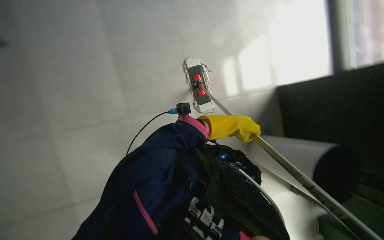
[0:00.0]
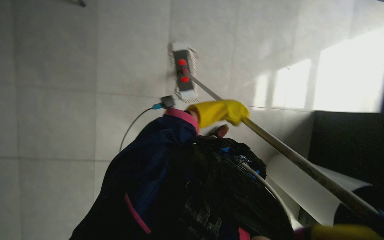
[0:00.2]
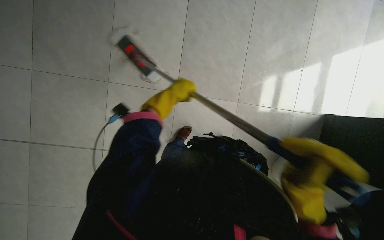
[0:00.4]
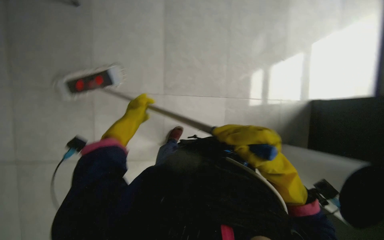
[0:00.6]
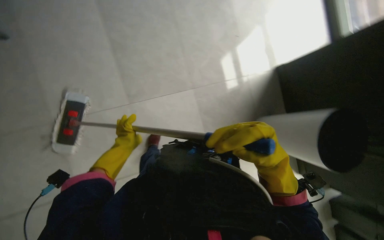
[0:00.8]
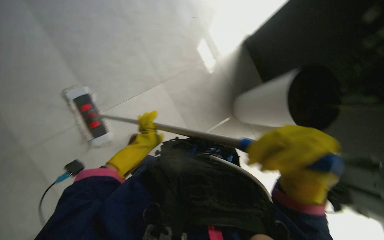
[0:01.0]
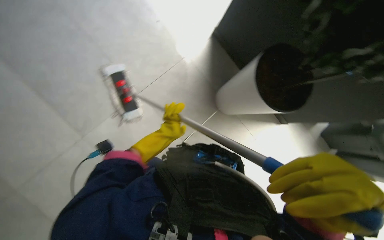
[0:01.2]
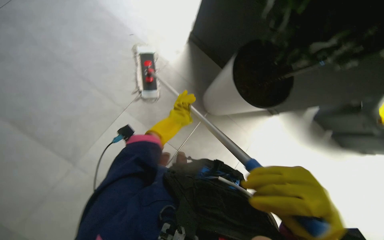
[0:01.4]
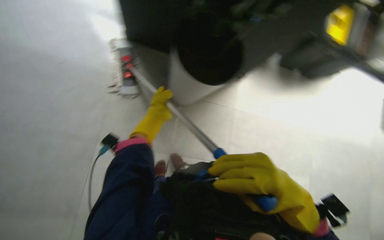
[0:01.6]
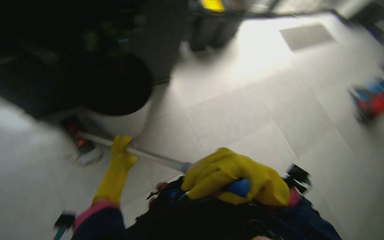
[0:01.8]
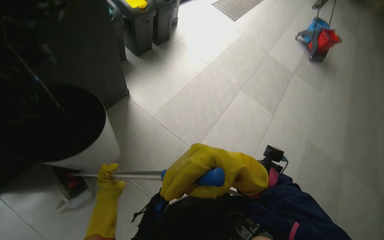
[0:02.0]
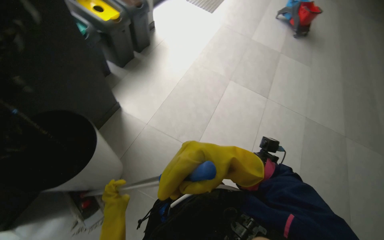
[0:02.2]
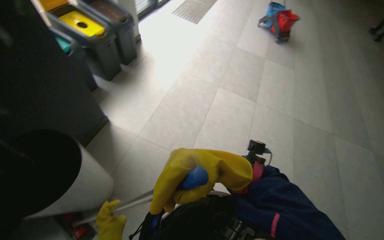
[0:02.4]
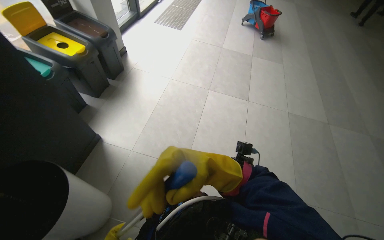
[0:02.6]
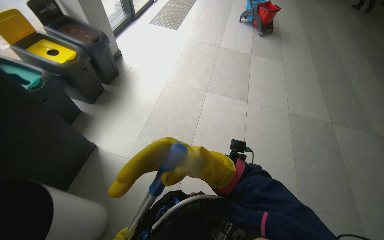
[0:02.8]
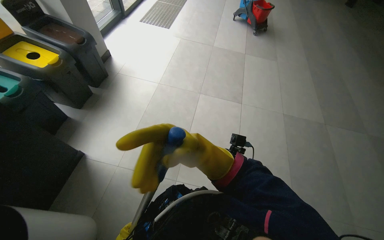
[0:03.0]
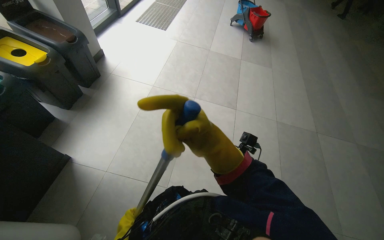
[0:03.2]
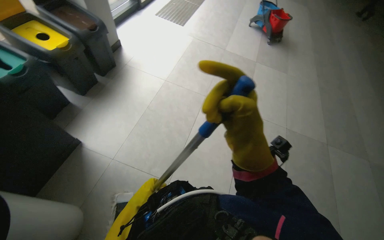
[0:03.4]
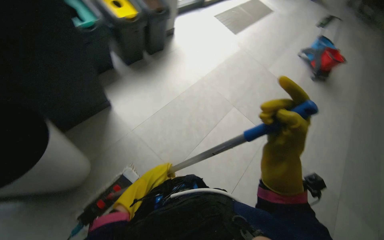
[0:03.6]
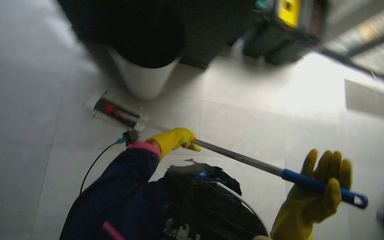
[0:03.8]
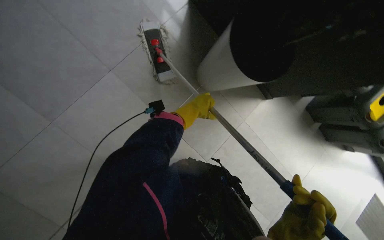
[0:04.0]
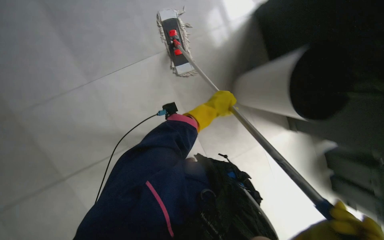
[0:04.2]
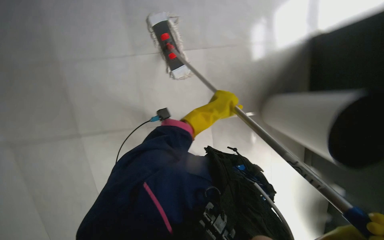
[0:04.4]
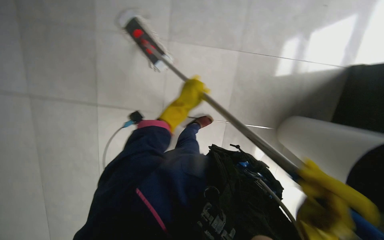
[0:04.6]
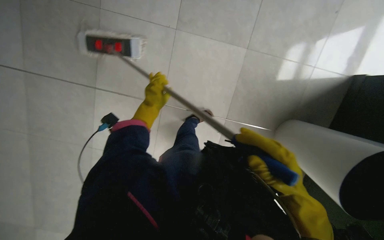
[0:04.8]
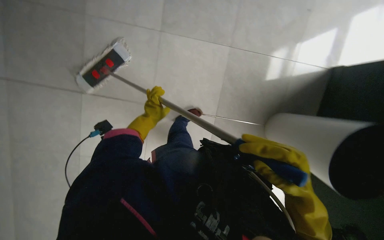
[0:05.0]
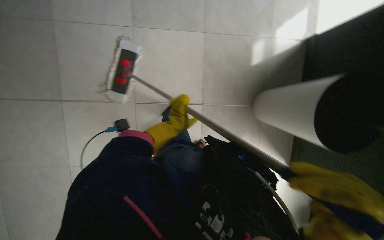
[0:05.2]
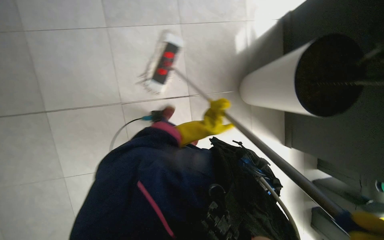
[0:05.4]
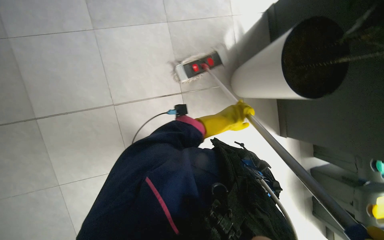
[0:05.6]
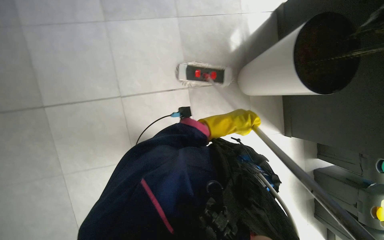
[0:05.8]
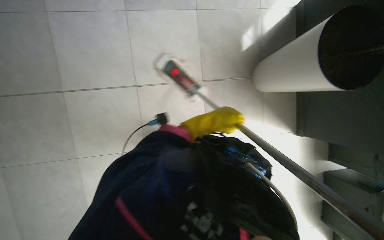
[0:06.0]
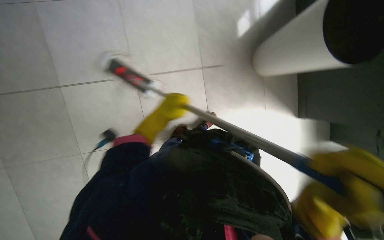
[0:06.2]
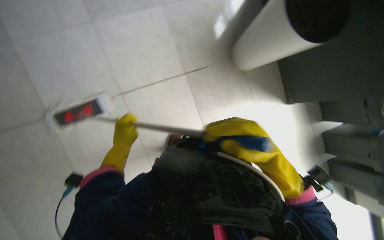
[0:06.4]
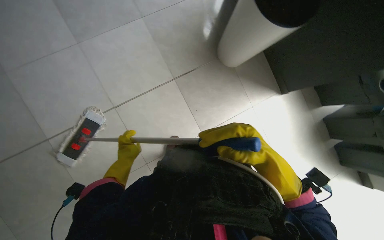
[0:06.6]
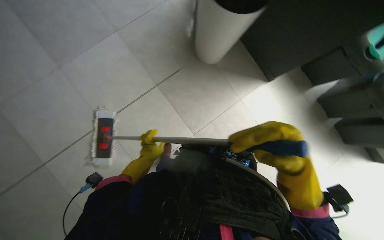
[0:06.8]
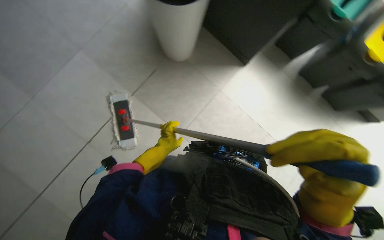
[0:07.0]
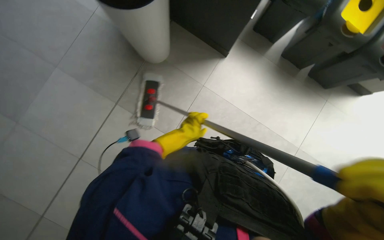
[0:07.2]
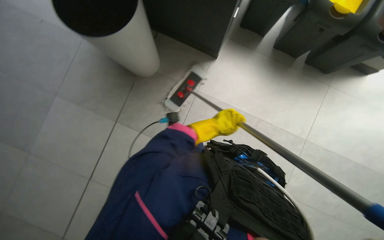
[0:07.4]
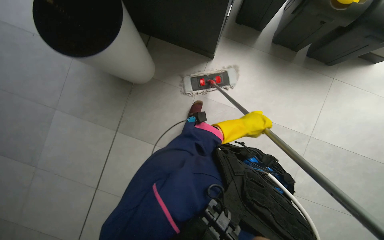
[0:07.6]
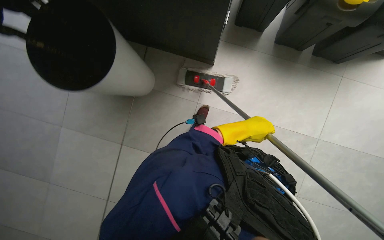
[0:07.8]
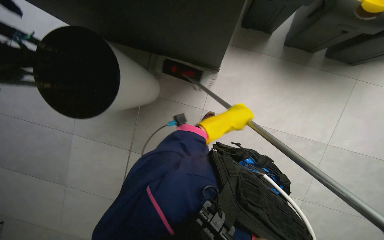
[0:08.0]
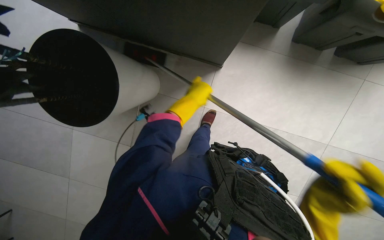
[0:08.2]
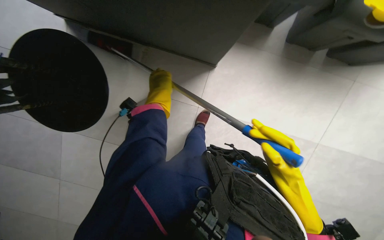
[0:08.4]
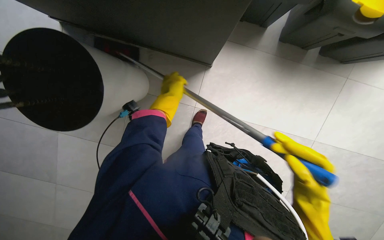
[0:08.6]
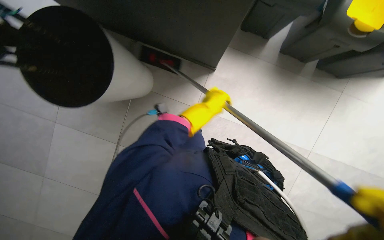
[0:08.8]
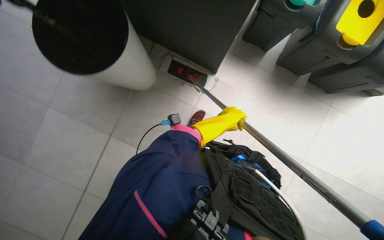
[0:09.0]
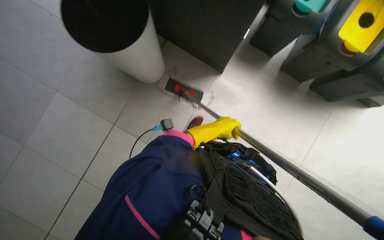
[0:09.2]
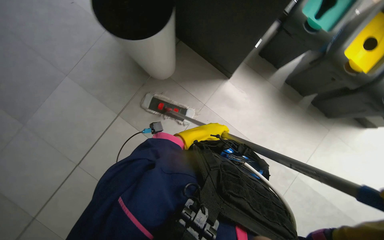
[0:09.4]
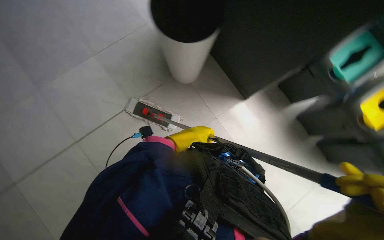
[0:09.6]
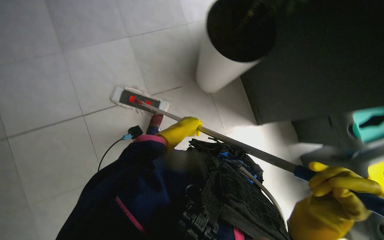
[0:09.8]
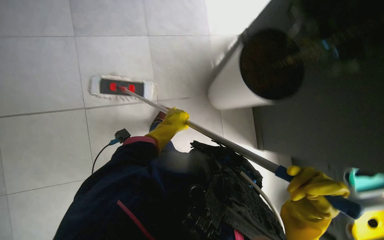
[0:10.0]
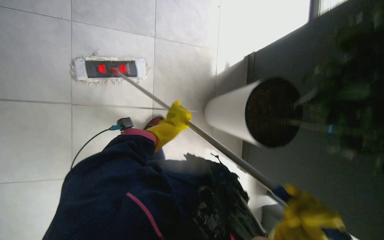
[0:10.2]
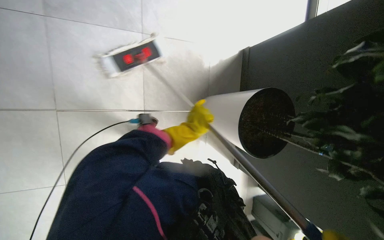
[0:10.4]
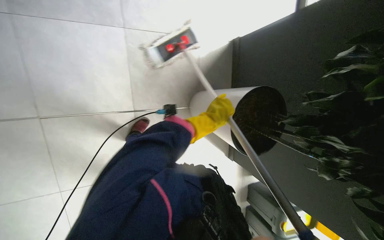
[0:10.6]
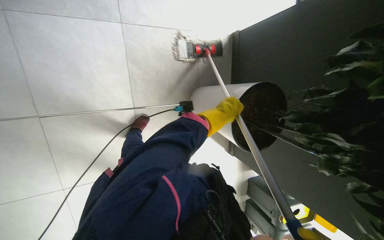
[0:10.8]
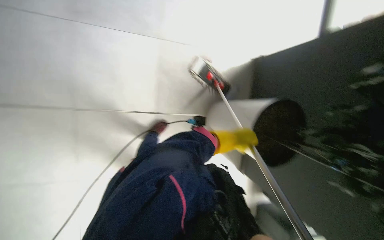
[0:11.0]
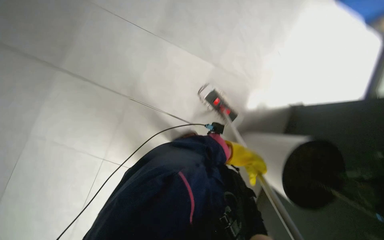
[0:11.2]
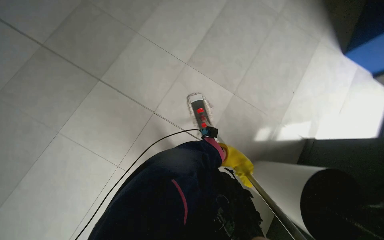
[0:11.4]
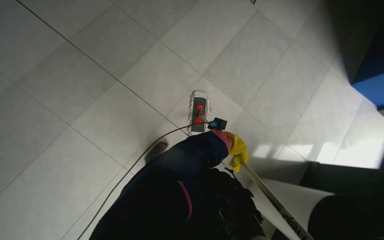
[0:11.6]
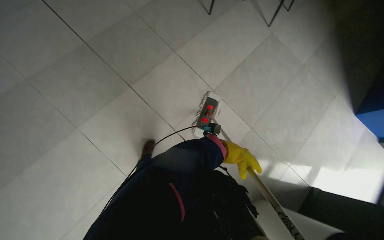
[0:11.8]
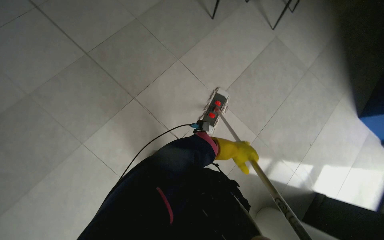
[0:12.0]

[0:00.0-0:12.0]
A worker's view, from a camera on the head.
Job: mopping floor.
The whole recording: Mopping the floor. The worker mops the floor, moving the mop around obstacles and periodically dipping it in the bucket.
3.0 to 4.4 s: The wearer's head swings roughly 105 degrees to the left.
7.6 to 9.0 s: The left hand travels to the left and back again, some 20 cm each way.

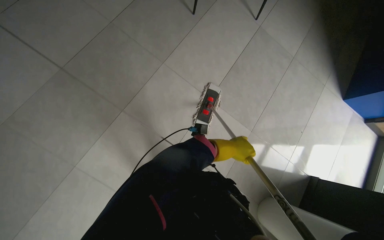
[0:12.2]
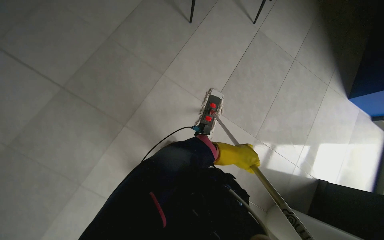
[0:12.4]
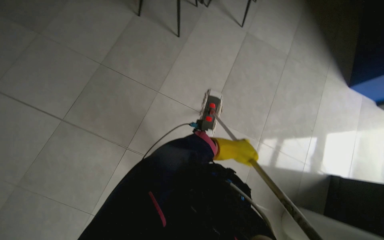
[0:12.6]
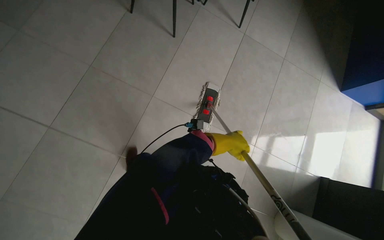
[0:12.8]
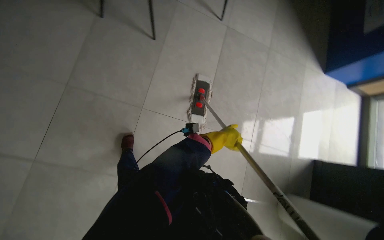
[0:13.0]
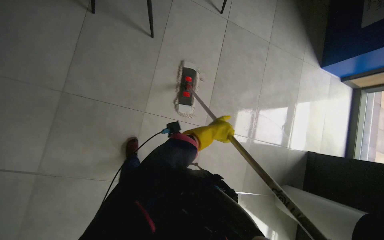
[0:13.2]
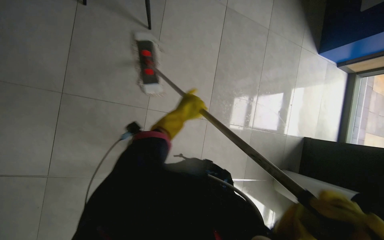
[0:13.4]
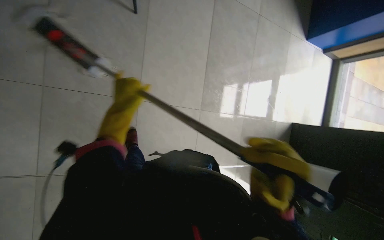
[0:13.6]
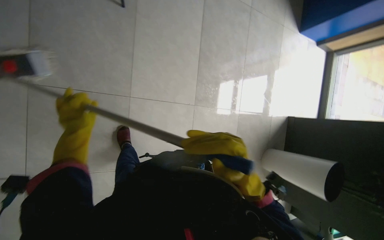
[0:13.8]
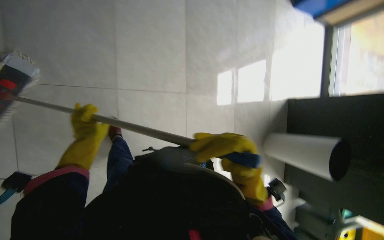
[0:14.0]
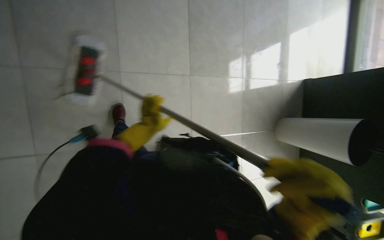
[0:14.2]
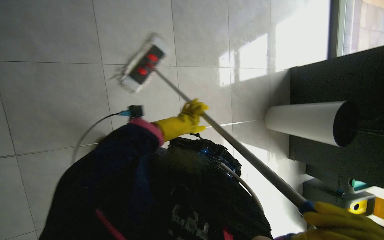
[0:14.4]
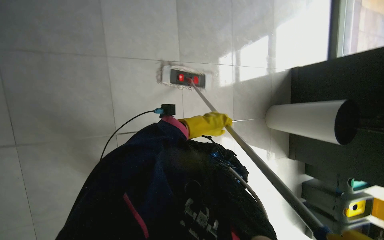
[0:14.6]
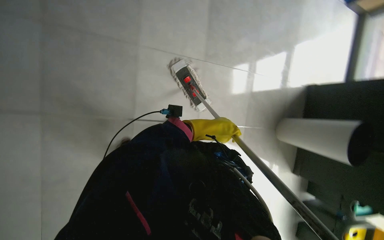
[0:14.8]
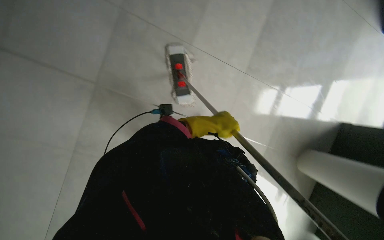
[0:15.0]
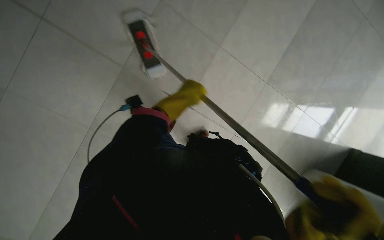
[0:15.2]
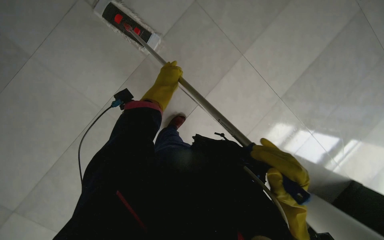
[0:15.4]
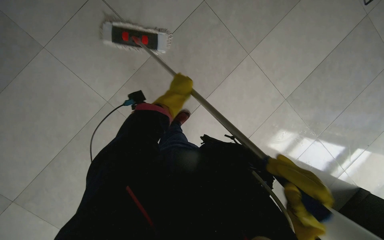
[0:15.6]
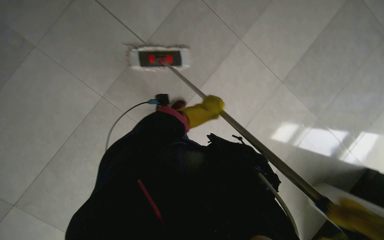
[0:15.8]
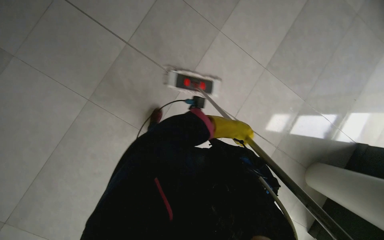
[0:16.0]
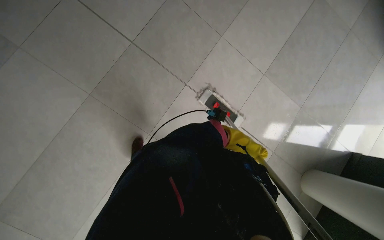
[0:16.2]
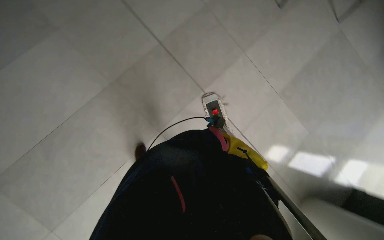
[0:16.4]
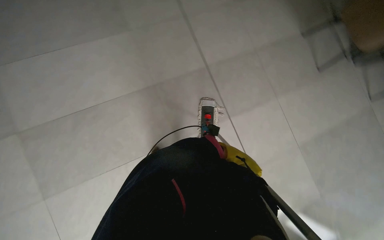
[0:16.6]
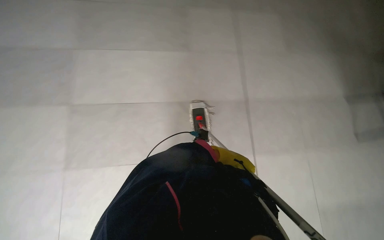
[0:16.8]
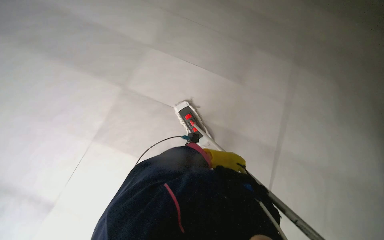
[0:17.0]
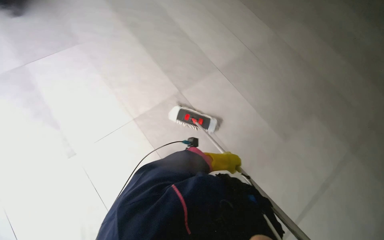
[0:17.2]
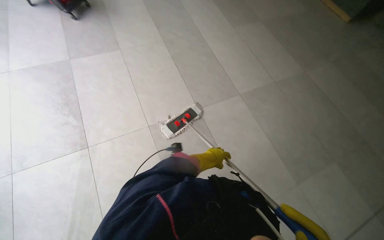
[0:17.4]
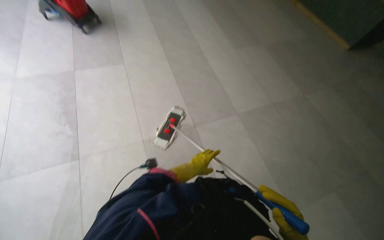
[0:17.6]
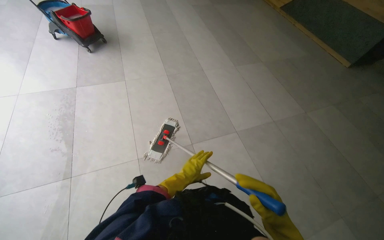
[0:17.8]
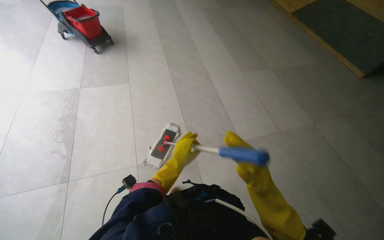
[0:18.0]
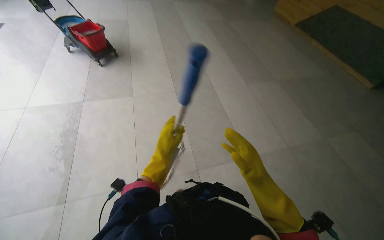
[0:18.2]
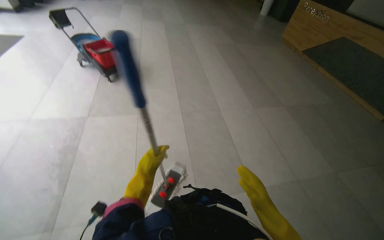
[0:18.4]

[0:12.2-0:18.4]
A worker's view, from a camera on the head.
Job: mopping floor.
The whole recording: Mopping the floor. The worker mops the floor, moving the mop around obstacles and periodically dipping it in the bucket.
12.2 to 13.8 s: The camera is carried roughly 40 cm. The head turns to the right by approximately 25 degrees. The view tilts approximately 15 degrees downward.
13.8 to 15.4 s: The head rotates about 35 degrees to the left.
15.4 to 16.8 s: The camera is carried roughly 50 cm. The head turns to the left by some 40 degrees. The camera pitches upward, by approximately 25 degrees.

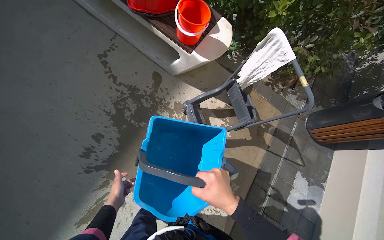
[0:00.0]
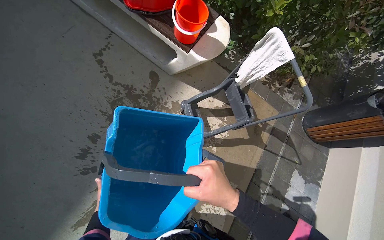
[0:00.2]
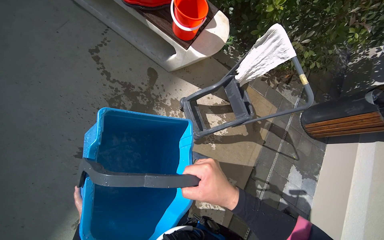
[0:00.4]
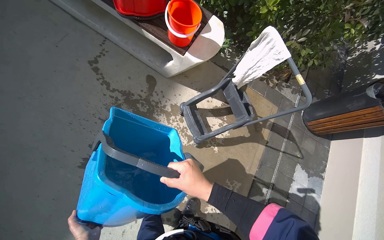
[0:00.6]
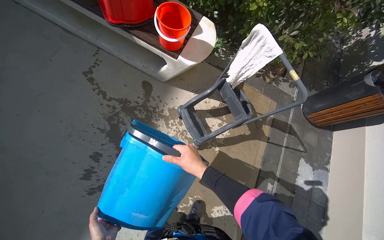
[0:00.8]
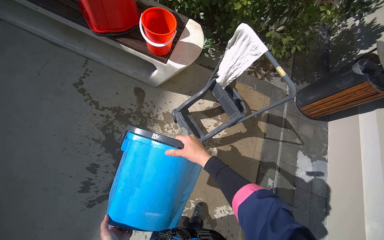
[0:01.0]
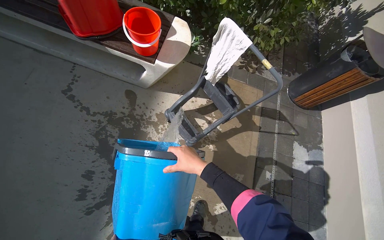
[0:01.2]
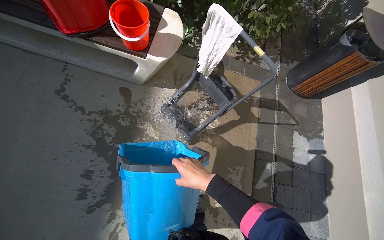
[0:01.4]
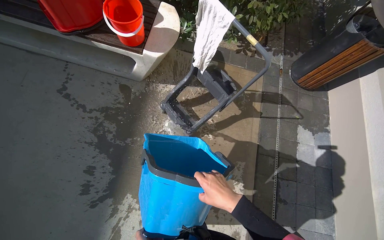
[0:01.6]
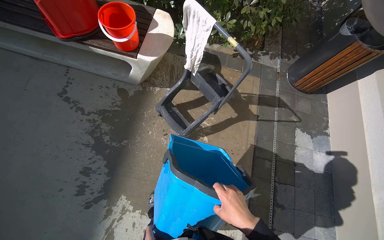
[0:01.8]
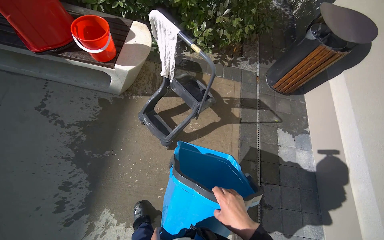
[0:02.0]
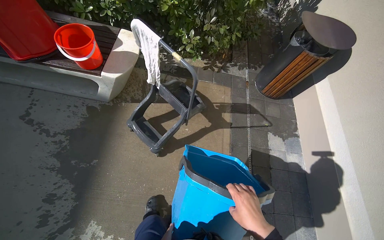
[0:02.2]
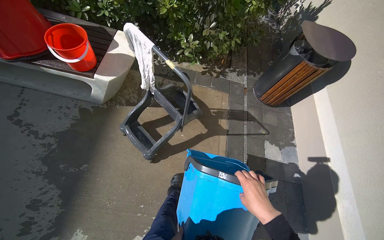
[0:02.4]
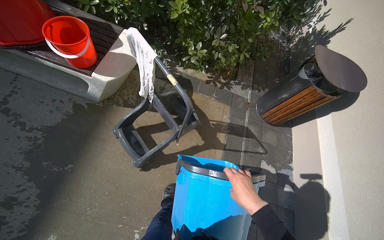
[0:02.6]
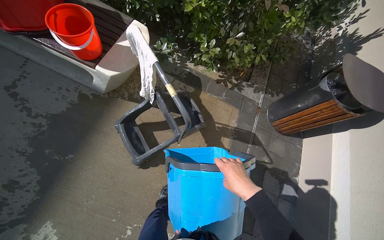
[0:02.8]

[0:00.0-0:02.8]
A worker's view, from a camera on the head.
Job: preparing cleaning supplies.
The whole recording: Wiping buckets. The worker wipes the red and blue buckets with a white cloth.
0.0 to 1.4 s: The right hand swings nearer and farther, approximately 15 cm each way, with 2 reversals.
1.4 to 2.8 s: The wearer moves approximately 40 cm.
